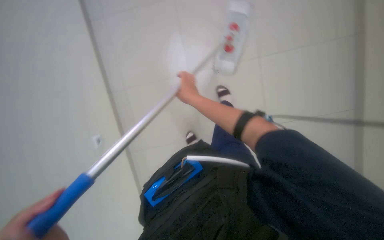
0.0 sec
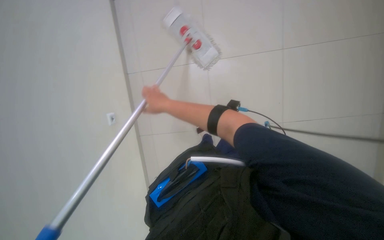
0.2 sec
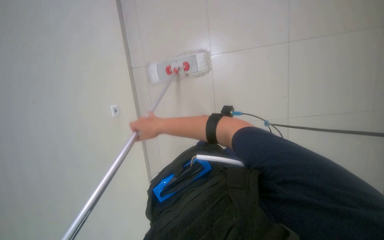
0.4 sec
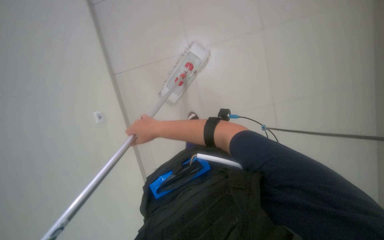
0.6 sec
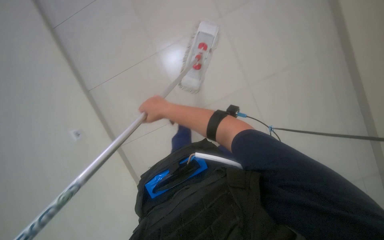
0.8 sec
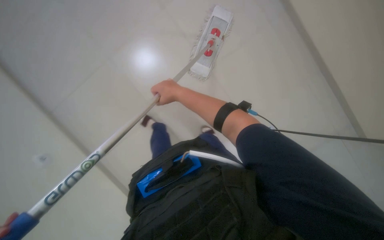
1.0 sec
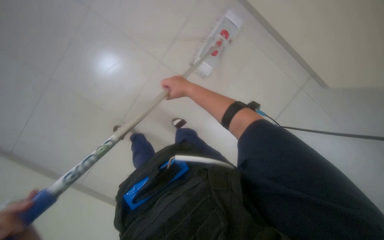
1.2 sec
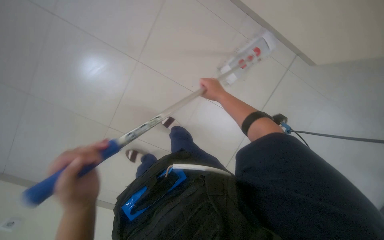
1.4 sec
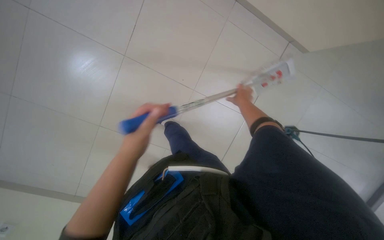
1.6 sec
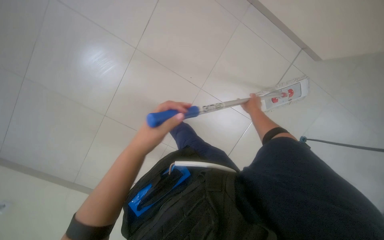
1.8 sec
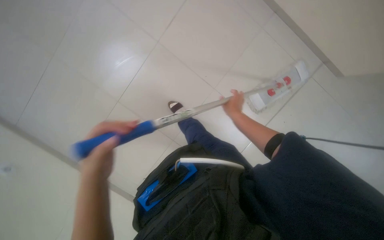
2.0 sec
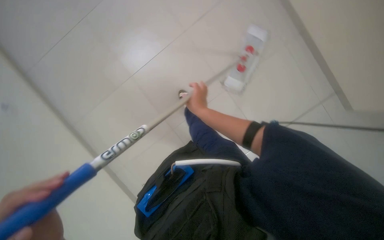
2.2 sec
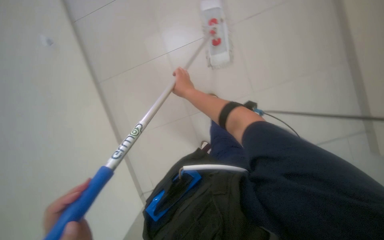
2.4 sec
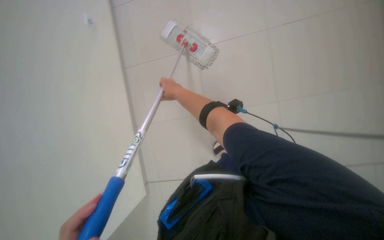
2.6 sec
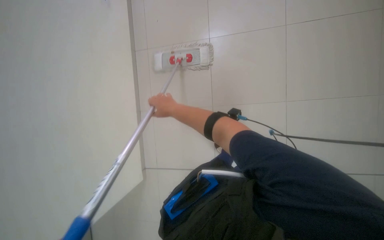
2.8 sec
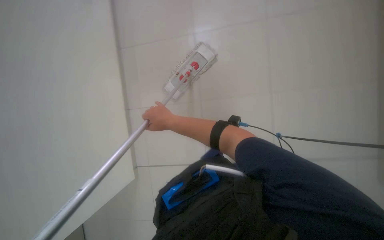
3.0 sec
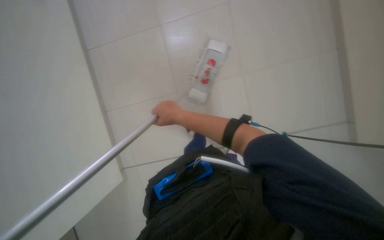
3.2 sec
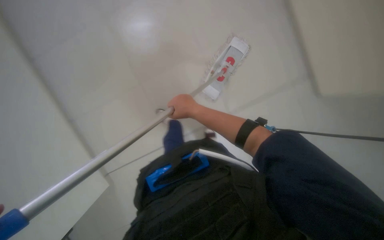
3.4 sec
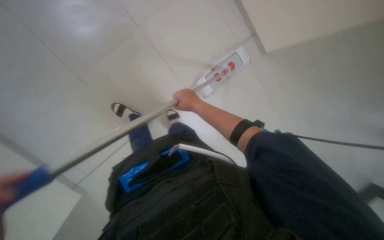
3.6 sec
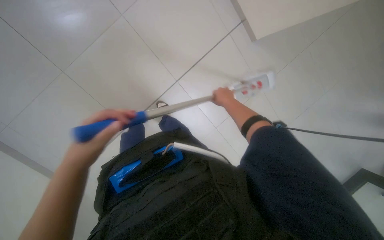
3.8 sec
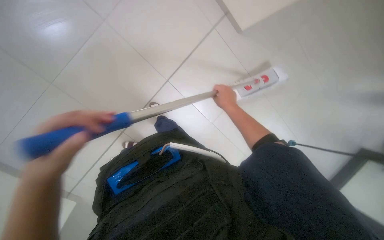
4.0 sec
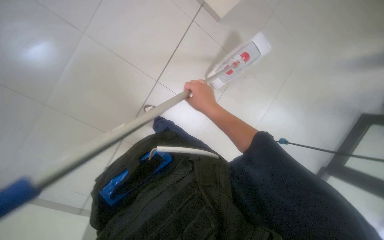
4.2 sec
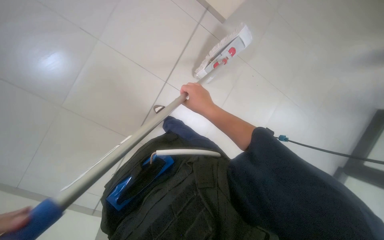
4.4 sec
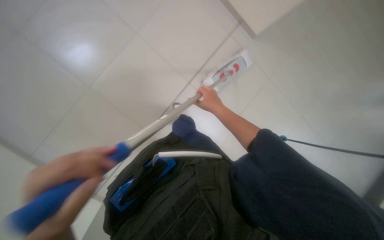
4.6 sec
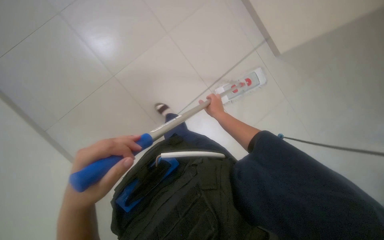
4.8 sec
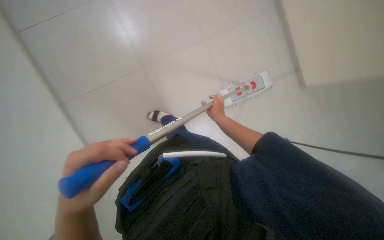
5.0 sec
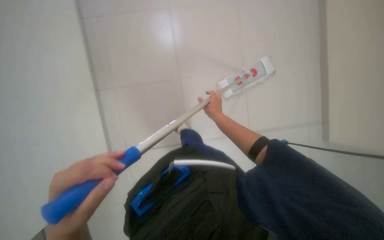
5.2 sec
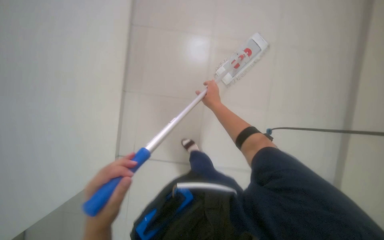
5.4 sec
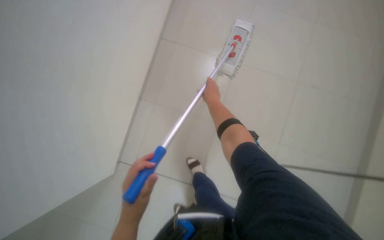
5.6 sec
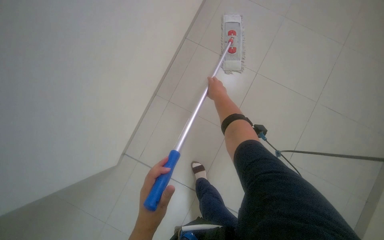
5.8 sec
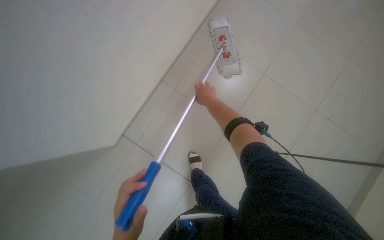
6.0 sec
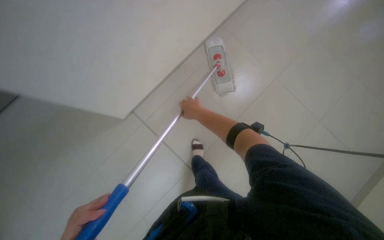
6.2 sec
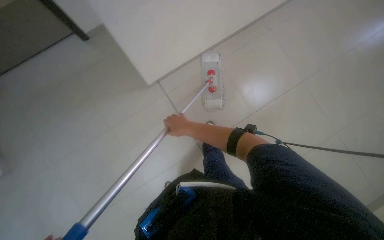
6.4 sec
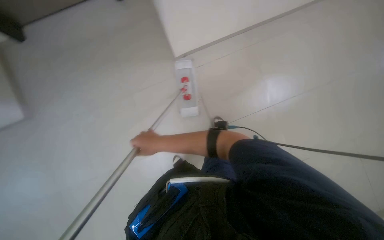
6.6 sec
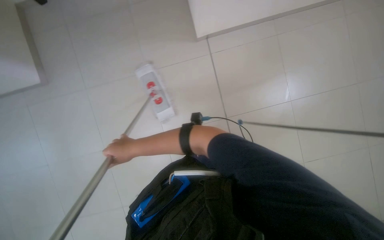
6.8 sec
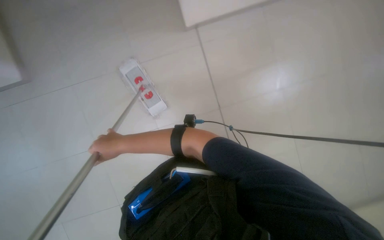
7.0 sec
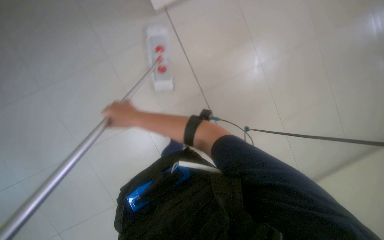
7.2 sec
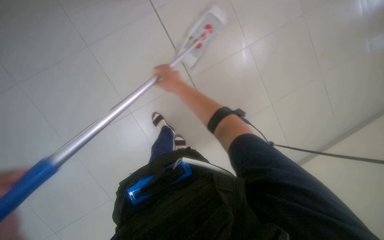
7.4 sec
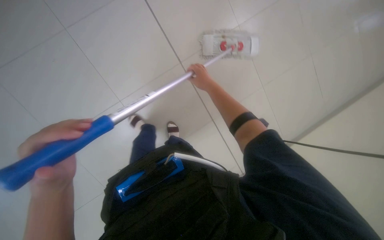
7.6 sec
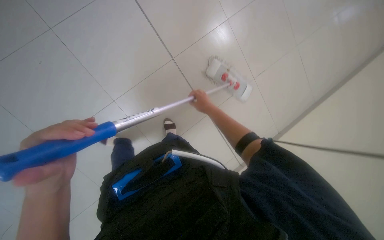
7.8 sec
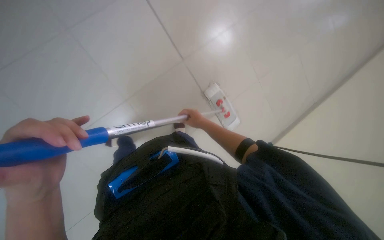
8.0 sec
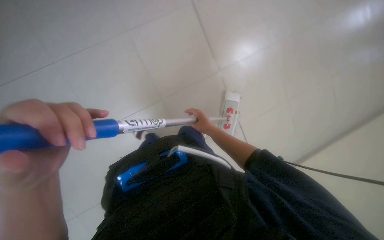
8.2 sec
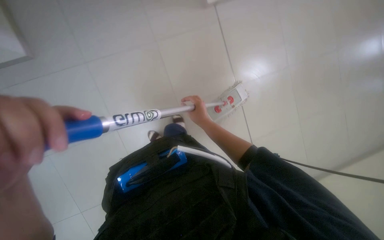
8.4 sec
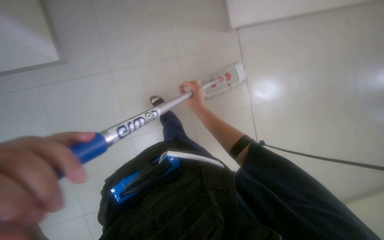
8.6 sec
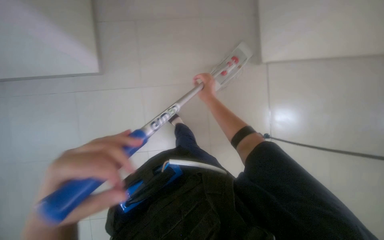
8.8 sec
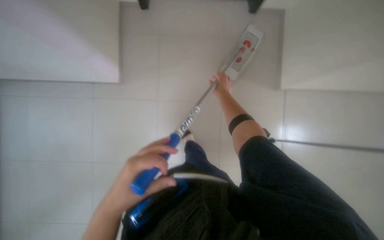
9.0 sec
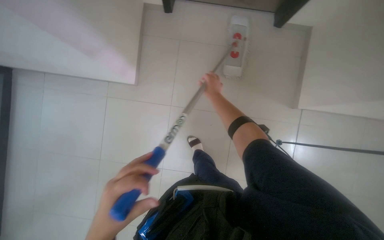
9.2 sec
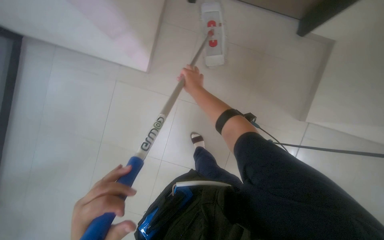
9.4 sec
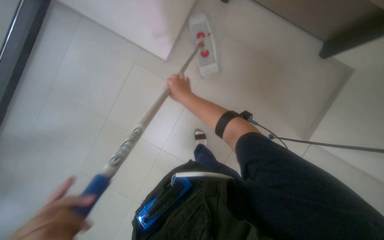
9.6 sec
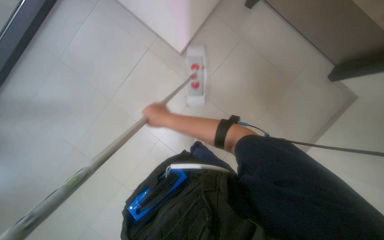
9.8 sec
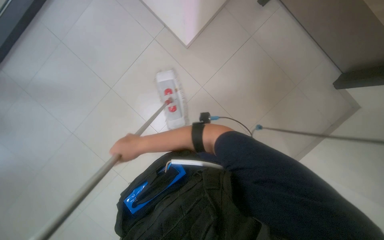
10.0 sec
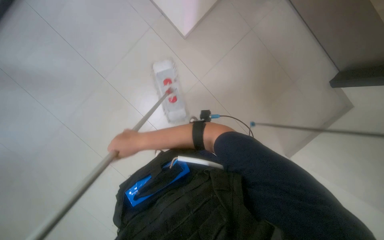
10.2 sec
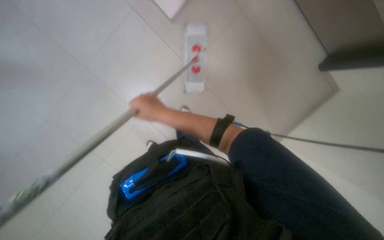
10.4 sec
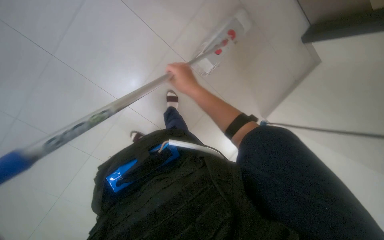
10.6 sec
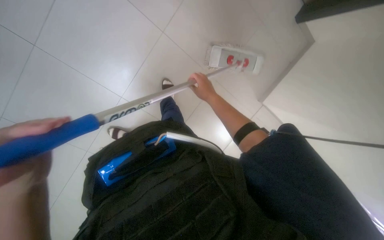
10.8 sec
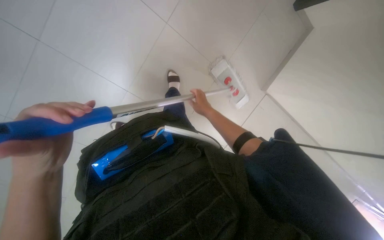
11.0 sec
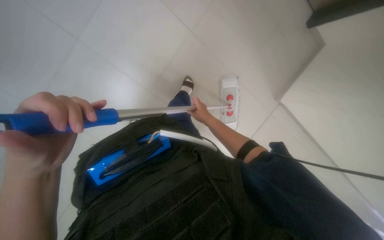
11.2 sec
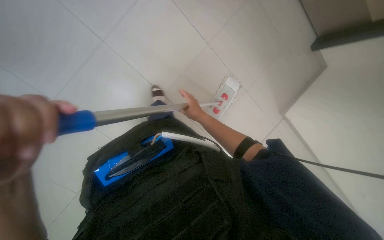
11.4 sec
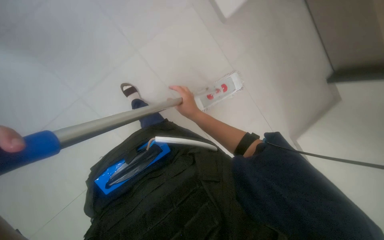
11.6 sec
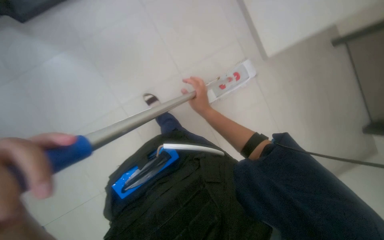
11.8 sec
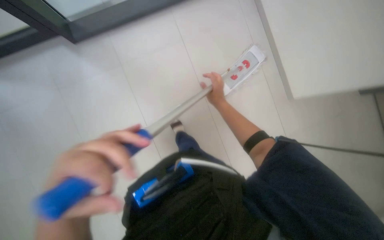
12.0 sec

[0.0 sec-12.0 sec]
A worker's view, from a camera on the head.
Job: mopping floor.
The whole recording: Mopping the floor. The worker wrings the mop head, attaches the handle, and mops the floor.
1.6 sec to 3.0 sec: The view swings roughly 15 degrees to the left. The scene turns some 45 degrees counterclockwise in the picture.
3.0 sec to 4.4 sec: The right hand moves to the right, some 20 cm.
4.4 sec to 6.0 sec: The camera sweeps to the left, by approximately 25 degrees. The wearer looks roughly 20 degrees further upward. The right hand travels farther from the camera and up the picture by about 30 cm.
6.0 sec to 7.6 sec: The camera is aimed approximately 30 degrees further to the right.
7.6 sec to 9.0 sec: The right hand reaches approximately 5 cm down the picture, then returns.
9.0 sec to 10.4 sec: The right hand moves to the left, roughly 10 cm.
10.4 sec to 12.0 sec: The right hand is displaced to the right and farther from the camera by some 30 cm.

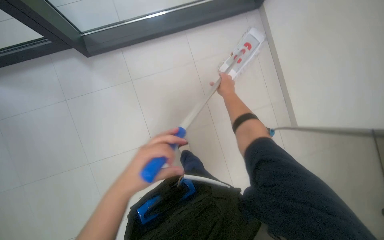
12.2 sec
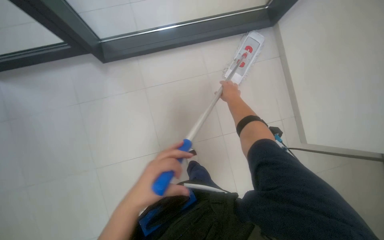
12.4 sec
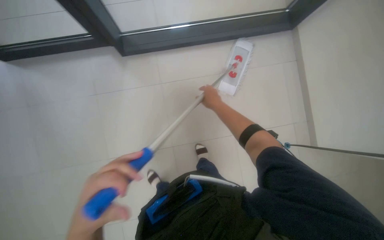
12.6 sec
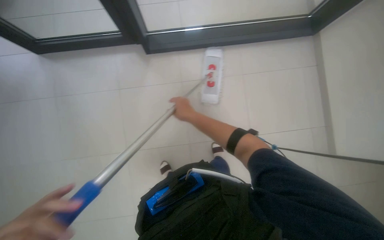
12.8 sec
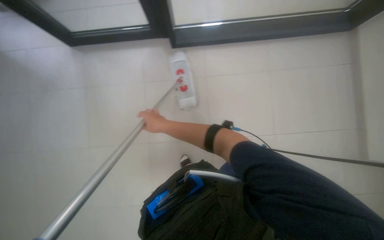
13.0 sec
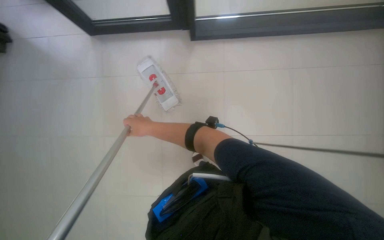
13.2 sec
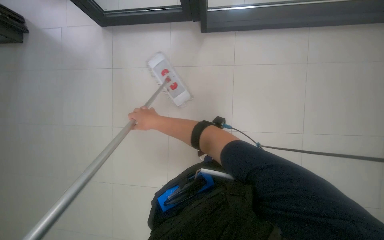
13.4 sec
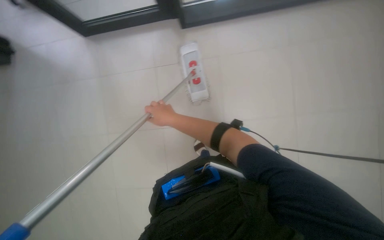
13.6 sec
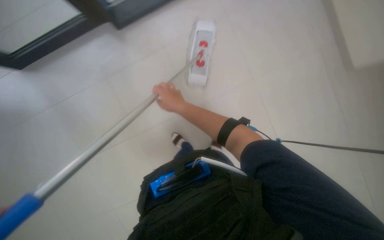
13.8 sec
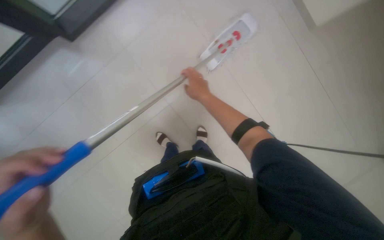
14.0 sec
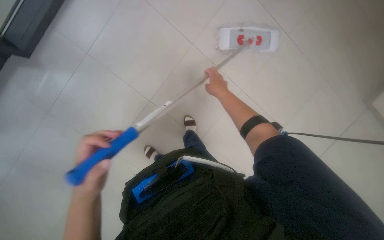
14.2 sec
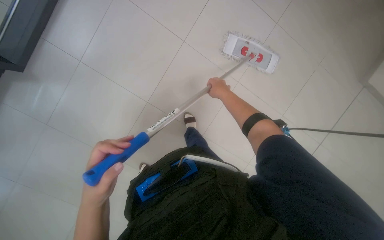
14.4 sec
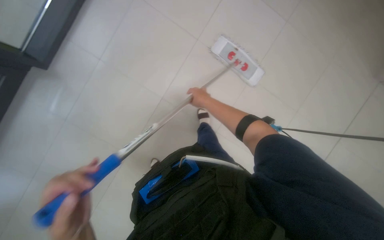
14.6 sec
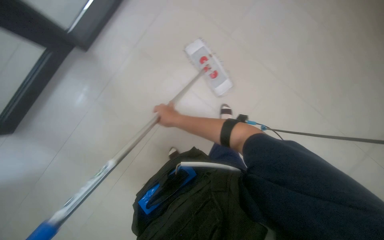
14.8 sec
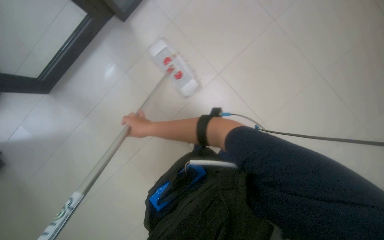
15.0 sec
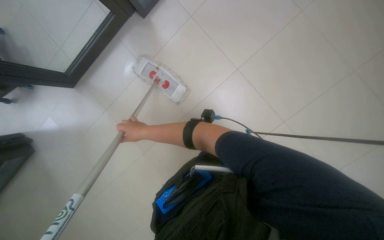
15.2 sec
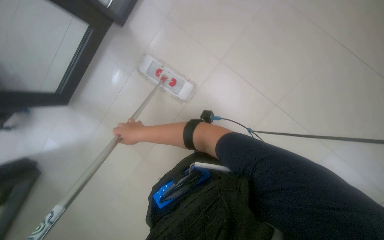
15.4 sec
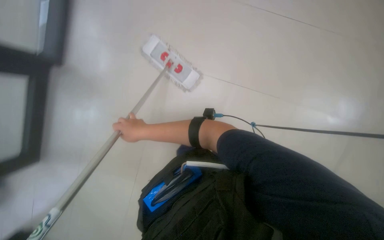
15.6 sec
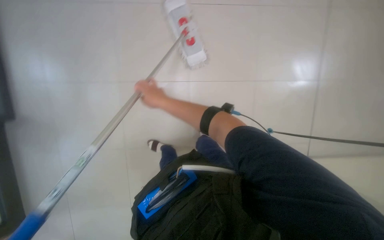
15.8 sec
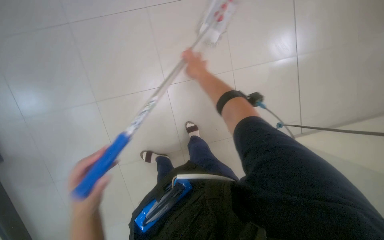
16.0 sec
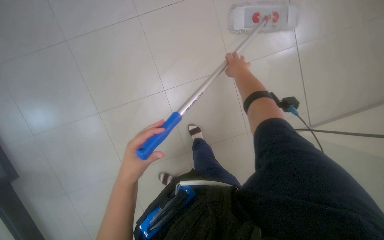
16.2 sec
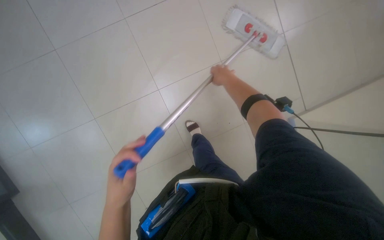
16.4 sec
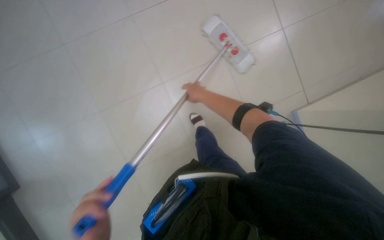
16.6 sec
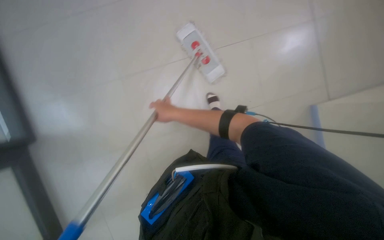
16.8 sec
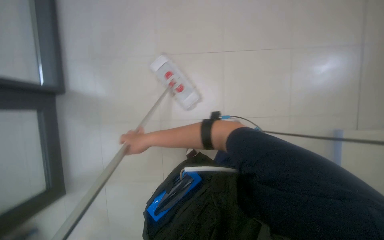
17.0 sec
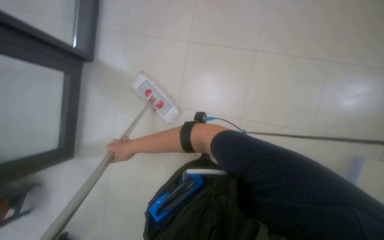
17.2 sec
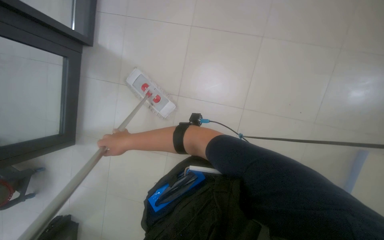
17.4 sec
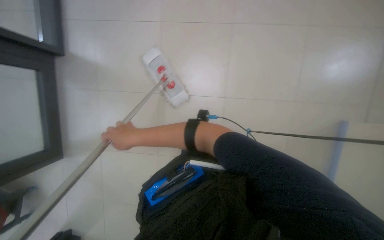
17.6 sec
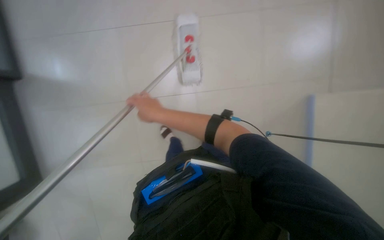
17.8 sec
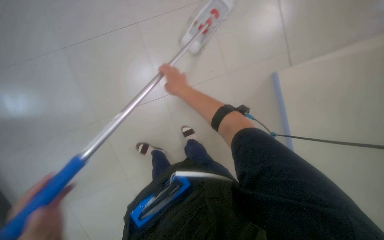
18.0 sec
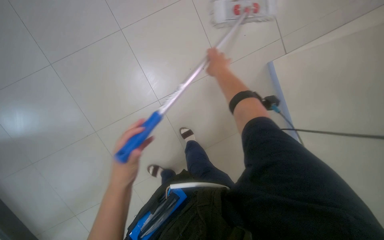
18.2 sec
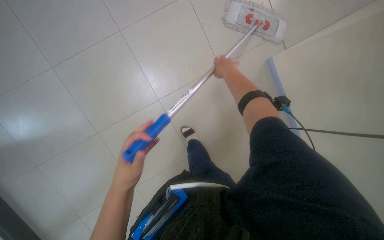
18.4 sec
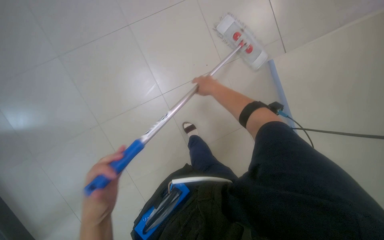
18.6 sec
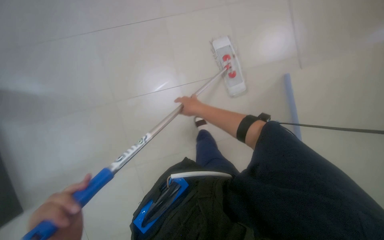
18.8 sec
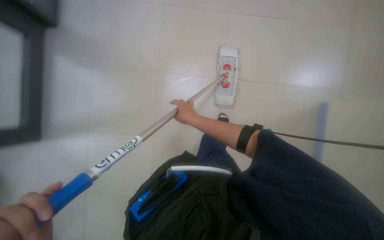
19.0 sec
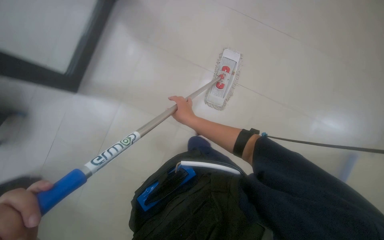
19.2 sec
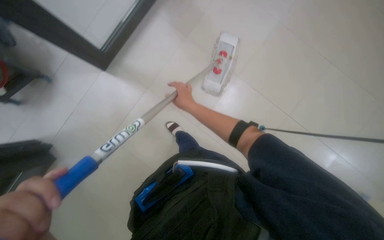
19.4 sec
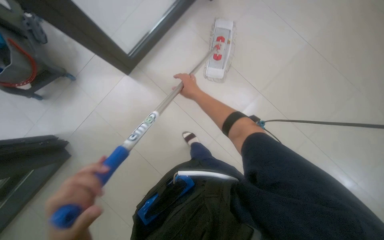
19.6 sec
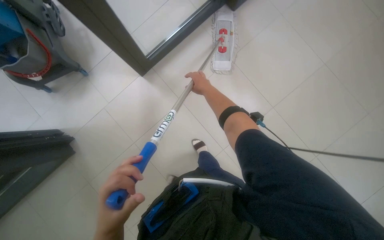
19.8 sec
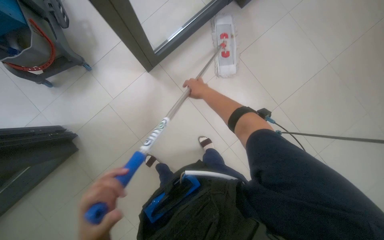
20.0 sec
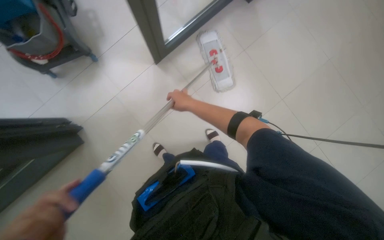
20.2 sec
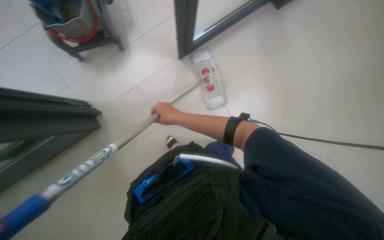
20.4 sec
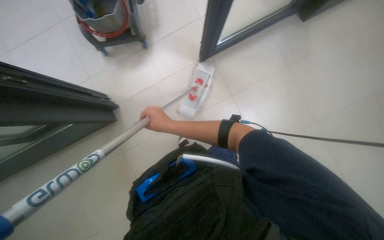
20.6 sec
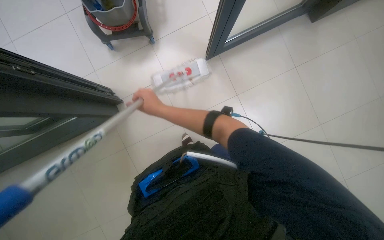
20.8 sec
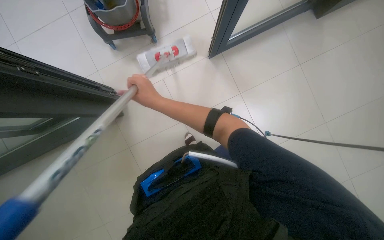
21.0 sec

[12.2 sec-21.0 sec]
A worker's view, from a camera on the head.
Job: mopping floor.
The whole recording: Mopping the floor. The worker wrings the mop head, attaches the handle, and mops the floor.
12.2 sec to 13.6 sec: The right hand shifts about 25 cm to the left and nearer to the camera.
13.6 sec to 15.2 sec: The camera is carried roughly 40 cm. The camera is aimed about 35 degrees further to the right.
15.2 sec to 16.6 sec: The right hand shifts about 25 cm to the right and up the picture.
16.6 sec to 18.0 sec: The wearer's head swings some 30 degrees to the right.
18.0 sec to 19.6 sec: The view swings about 25 degrees to the right. The wearer looks about 25 degrees further downward. The scene turns approximately 40 degrees clockwise in the picture.
19.6 sec to 21.0 sec: The right hand moves to the left and nearer to the camera, approximately 25 cm.
